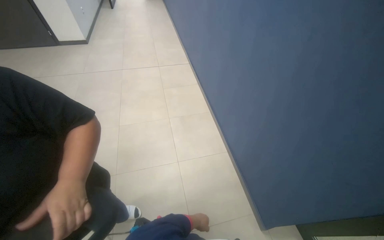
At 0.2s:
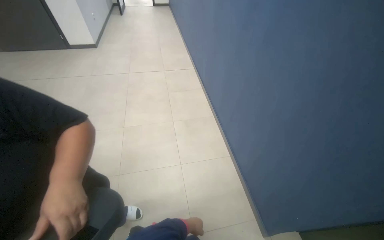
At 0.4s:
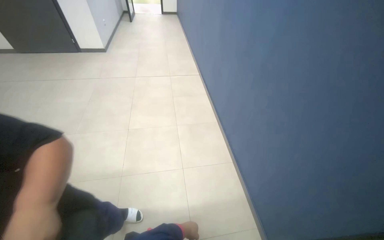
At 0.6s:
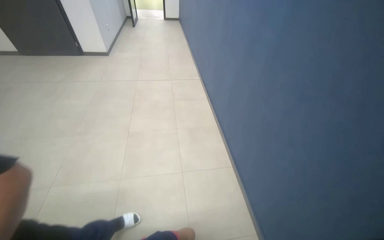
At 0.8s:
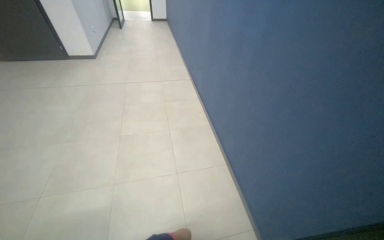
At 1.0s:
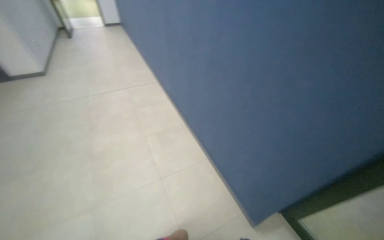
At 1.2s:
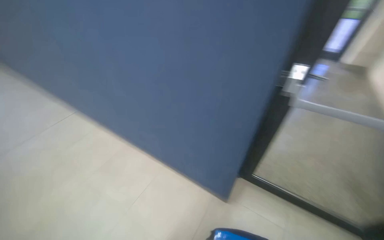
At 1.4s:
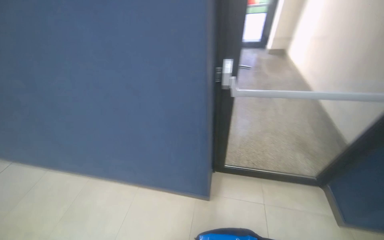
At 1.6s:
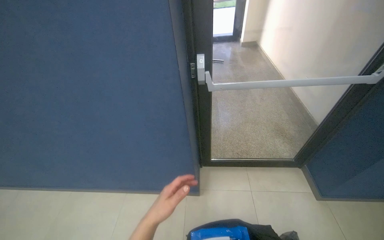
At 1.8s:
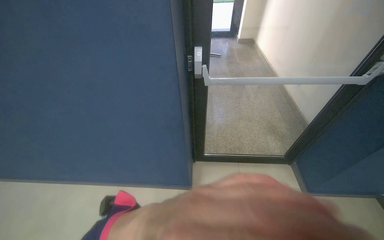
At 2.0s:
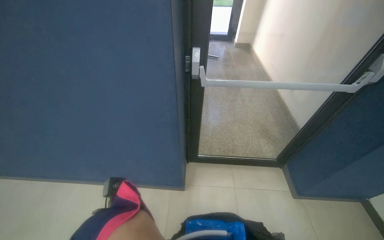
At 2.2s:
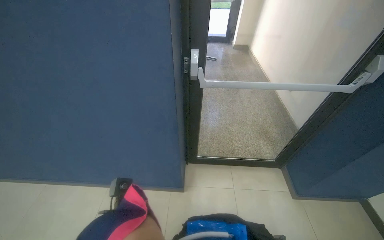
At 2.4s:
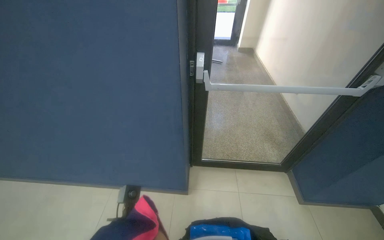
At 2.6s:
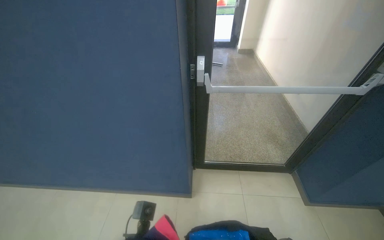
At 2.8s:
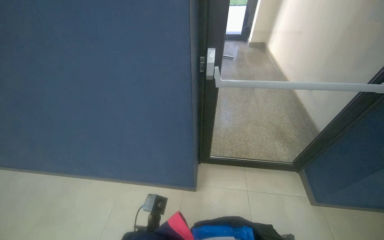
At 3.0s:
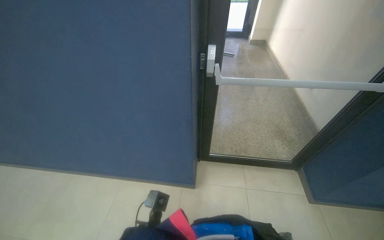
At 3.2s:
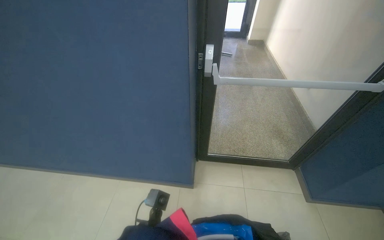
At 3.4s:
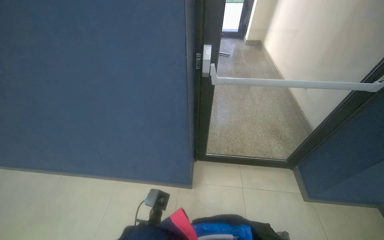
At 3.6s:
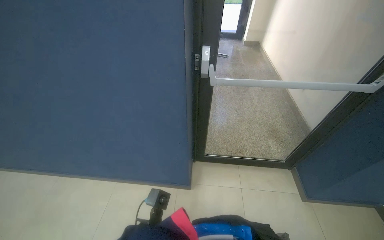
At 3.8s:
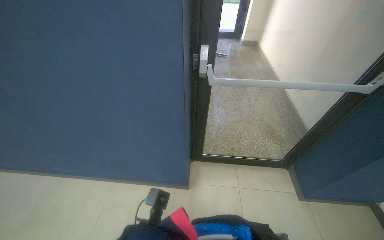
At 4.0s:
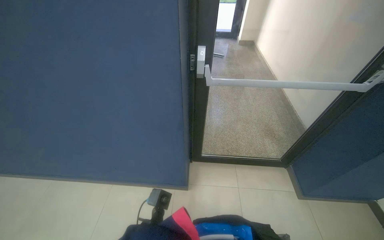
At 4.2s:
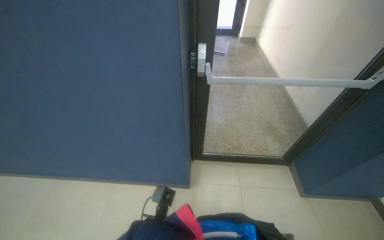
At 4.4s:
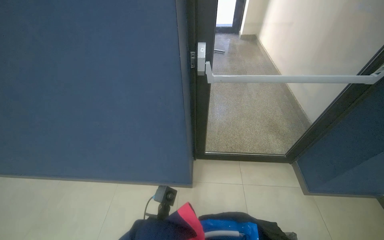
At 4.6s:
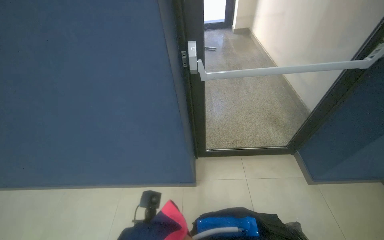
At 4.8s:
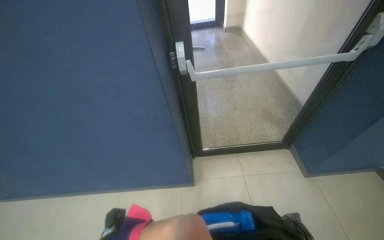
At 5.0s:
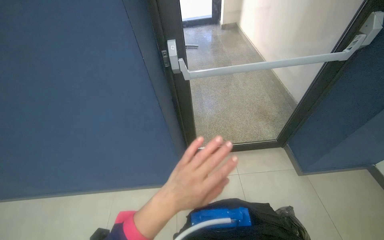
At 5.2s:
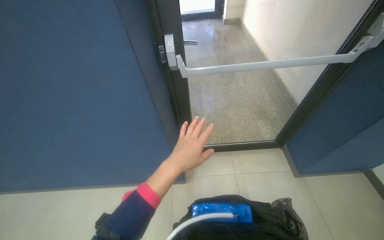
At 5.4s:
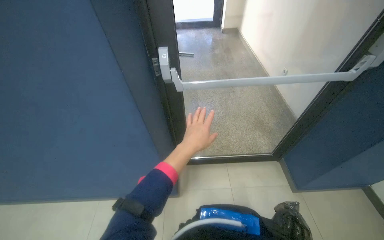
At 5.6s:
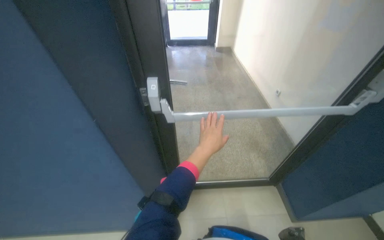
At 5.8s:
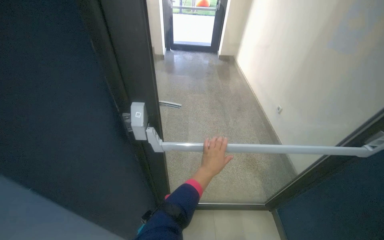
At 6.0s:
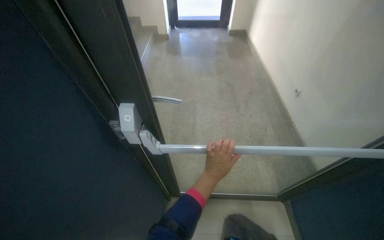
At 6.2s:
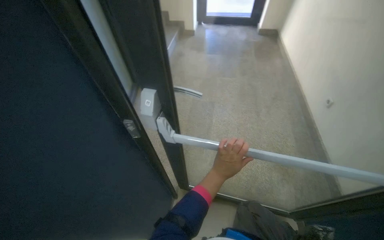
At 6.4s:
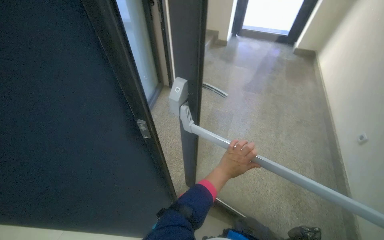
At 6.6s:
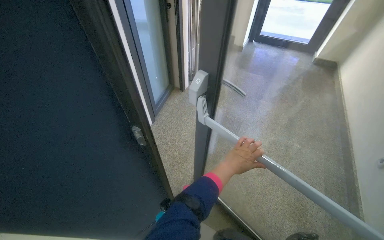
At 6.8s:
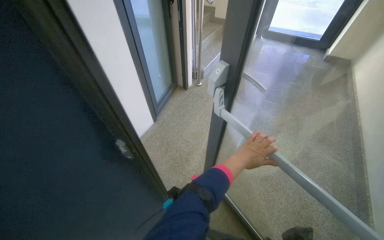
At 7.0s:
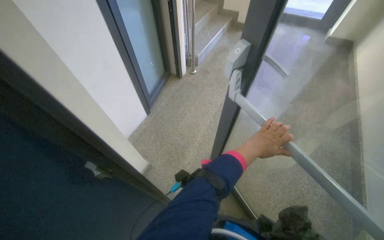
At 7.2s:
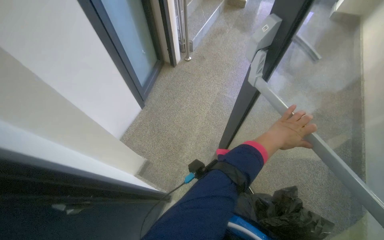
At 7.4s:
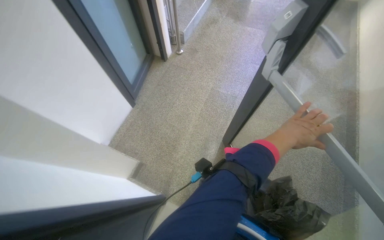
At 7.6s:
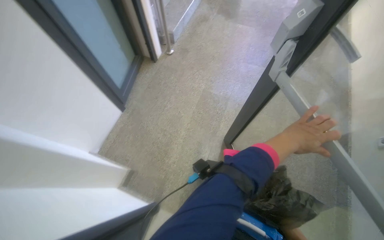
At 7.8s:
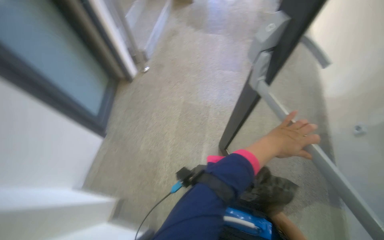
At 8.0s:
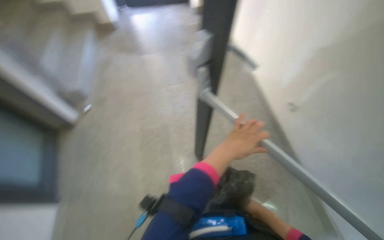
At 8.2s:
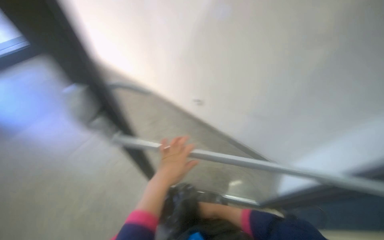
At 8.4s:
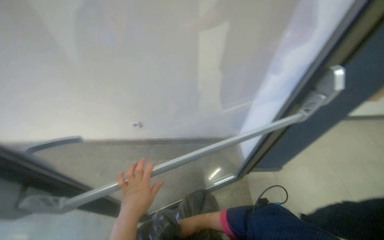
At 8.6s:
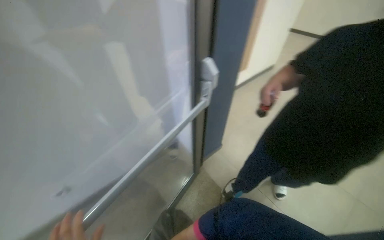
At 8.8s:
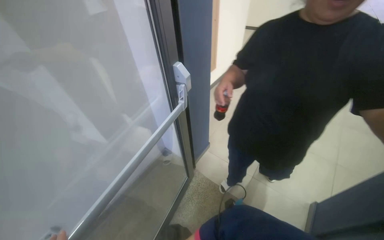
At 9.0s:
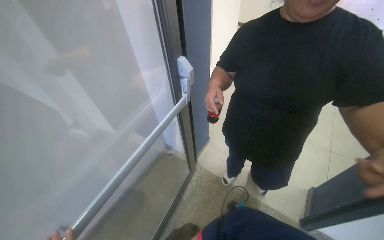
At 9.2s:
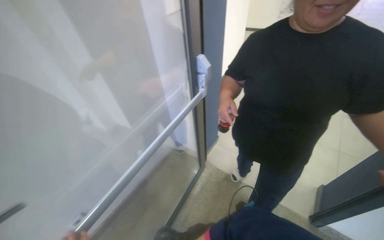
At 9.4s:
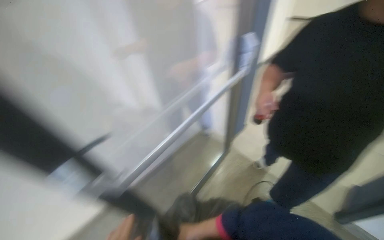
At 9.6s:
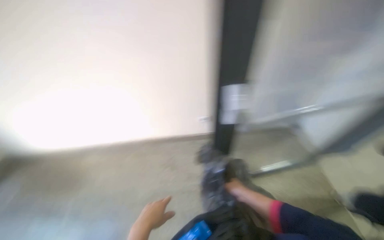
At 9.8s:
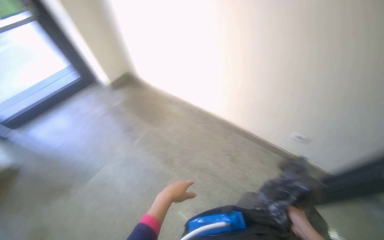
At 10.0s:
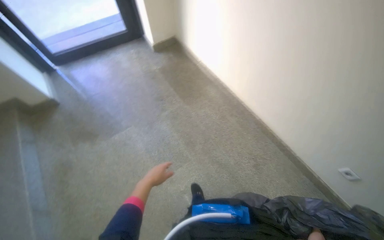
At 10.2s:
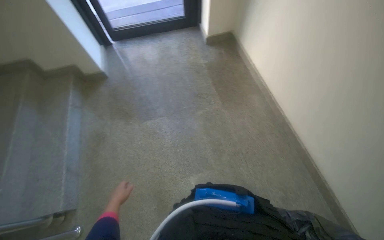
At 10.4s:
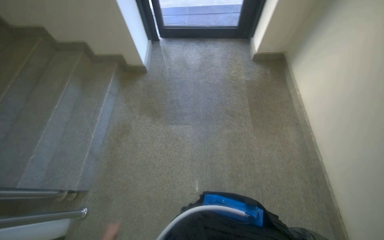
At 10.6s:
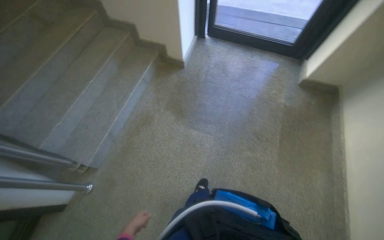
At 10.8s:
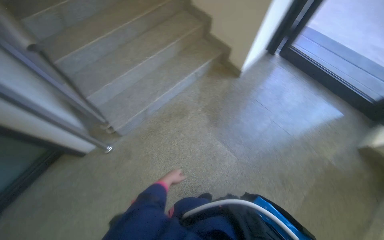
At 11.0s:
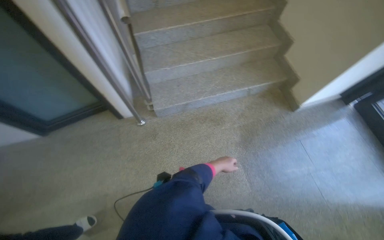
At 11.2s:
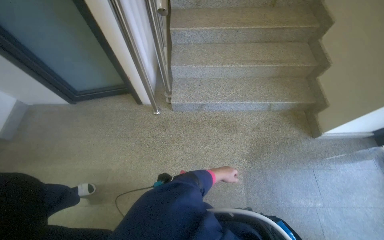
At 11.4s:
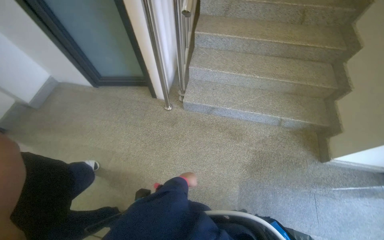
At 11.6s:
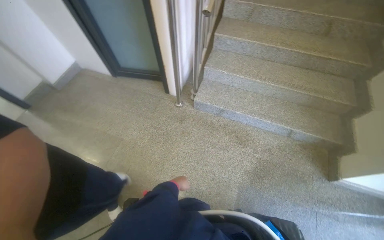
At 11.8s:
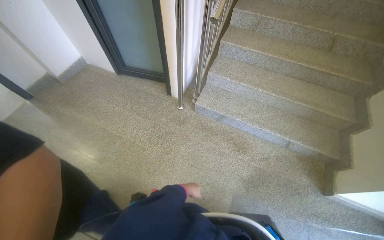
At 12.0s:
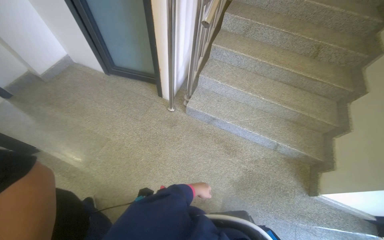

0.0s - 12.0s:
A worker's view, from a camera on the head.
Job: managing trash.
The whole recording: Transporting trash and items. The worker carries a trash bag and other items, moving through the building, opening doors, and descending stairs.
0.0s - 1.6s: The head turns to the right by roughly 65 degrees.
4.4s - 6.0s: The wearer moves about 50 cm.
6.0s - 7.6s: The head turns to the left by some 25 degrees.
7.6s - 9.0s: The head turns to the right by roughly 95 degrees. The camera pitches upward, by approximately 15 degrees.
9.0s - 10.4s: The camera travels approximately 60 cm. The head turns to the left by roughly 75 degrees. The view tips downward by some 20 degrees.
10.4s - 12.0s: The head rotates approximately 110 degrees to the left.

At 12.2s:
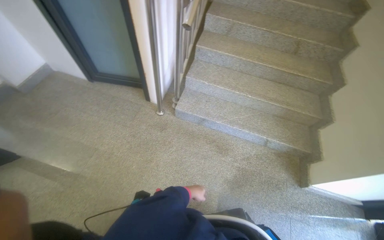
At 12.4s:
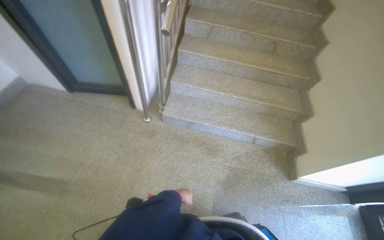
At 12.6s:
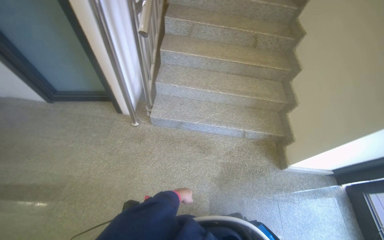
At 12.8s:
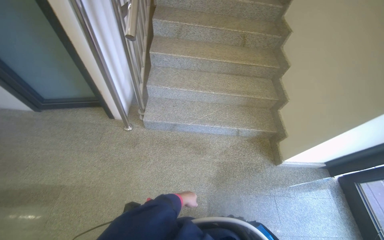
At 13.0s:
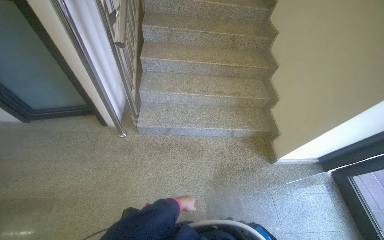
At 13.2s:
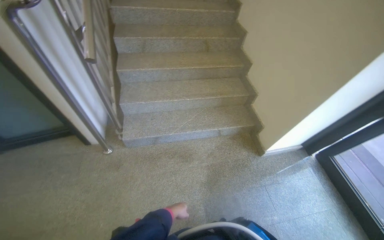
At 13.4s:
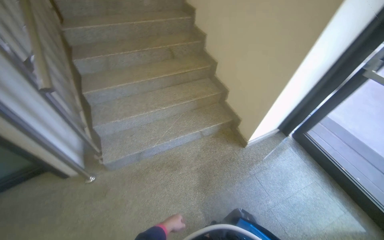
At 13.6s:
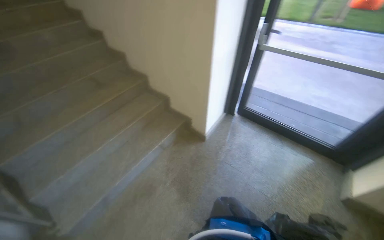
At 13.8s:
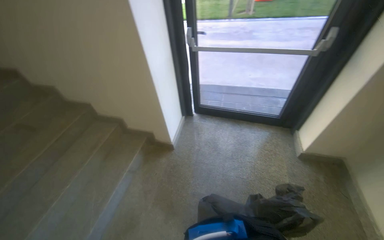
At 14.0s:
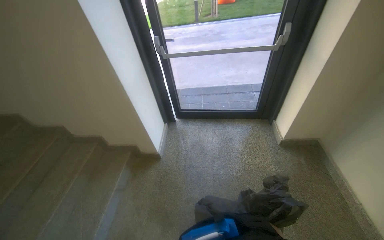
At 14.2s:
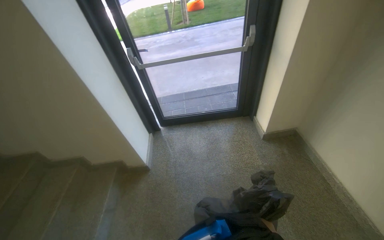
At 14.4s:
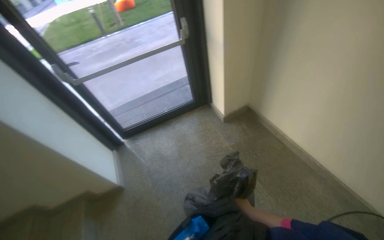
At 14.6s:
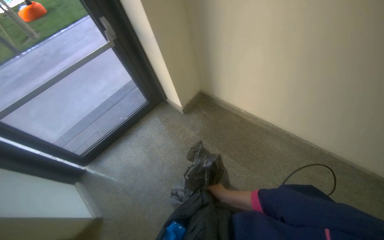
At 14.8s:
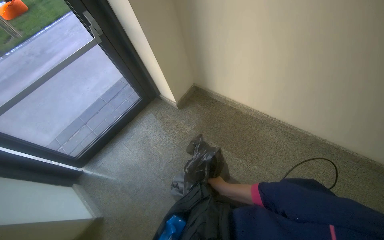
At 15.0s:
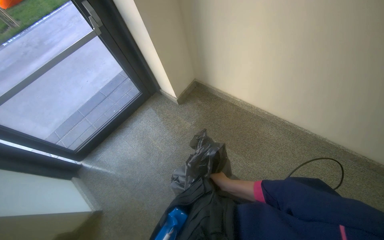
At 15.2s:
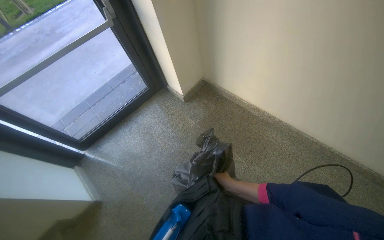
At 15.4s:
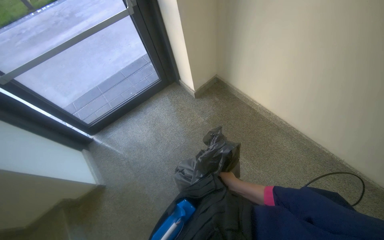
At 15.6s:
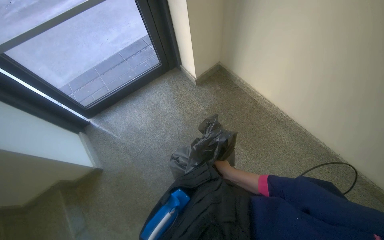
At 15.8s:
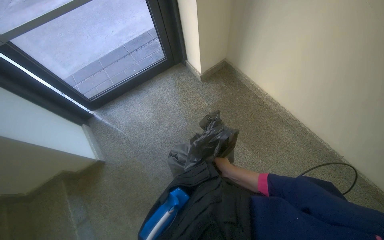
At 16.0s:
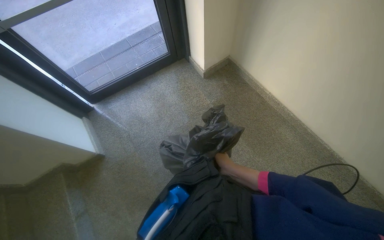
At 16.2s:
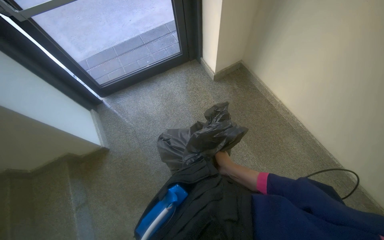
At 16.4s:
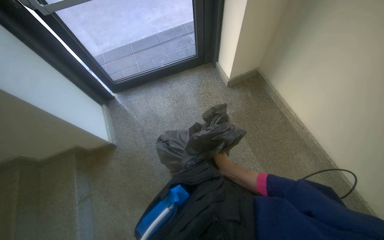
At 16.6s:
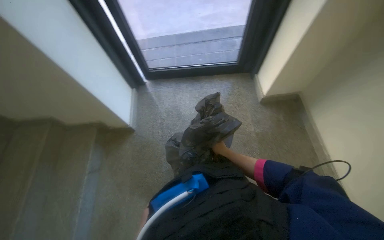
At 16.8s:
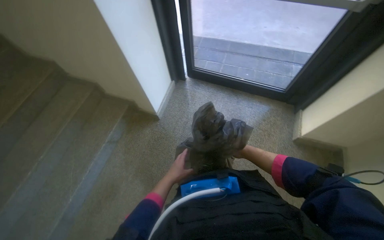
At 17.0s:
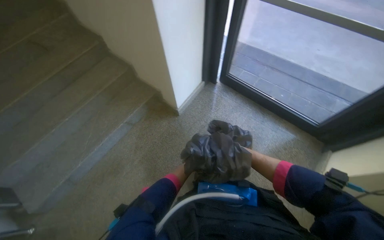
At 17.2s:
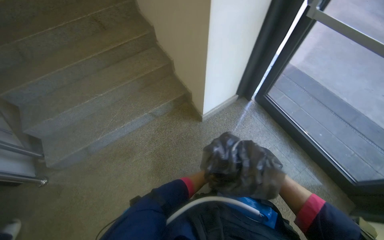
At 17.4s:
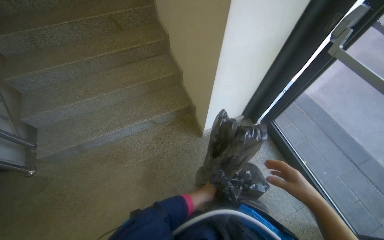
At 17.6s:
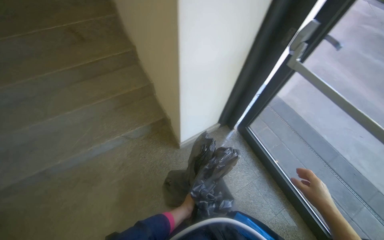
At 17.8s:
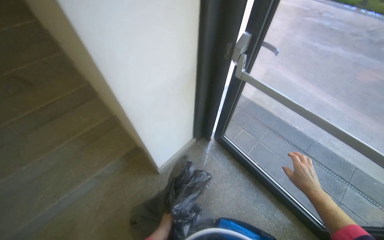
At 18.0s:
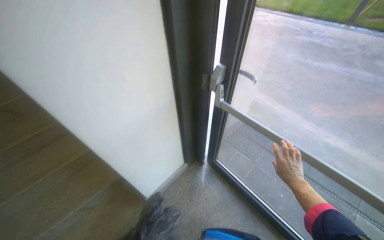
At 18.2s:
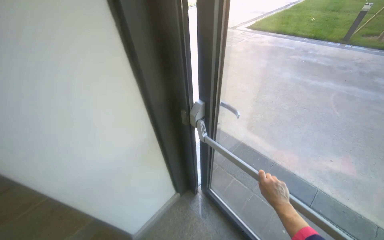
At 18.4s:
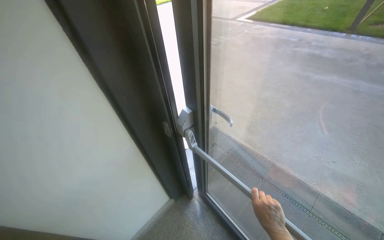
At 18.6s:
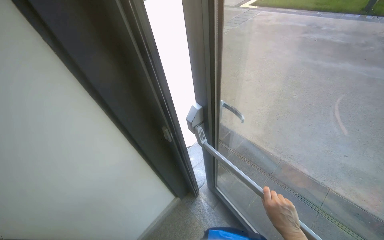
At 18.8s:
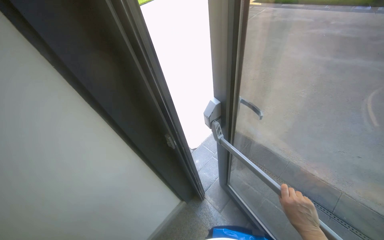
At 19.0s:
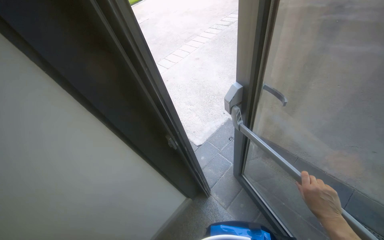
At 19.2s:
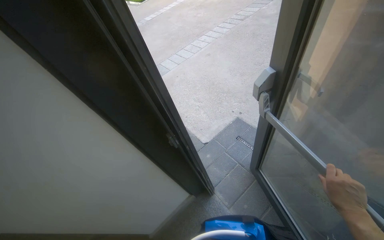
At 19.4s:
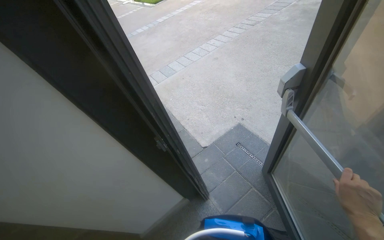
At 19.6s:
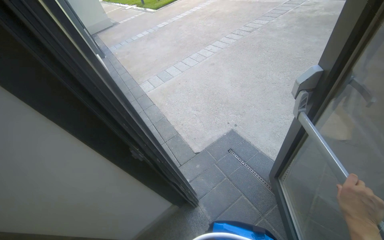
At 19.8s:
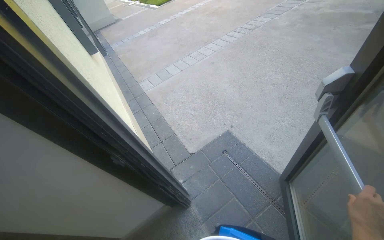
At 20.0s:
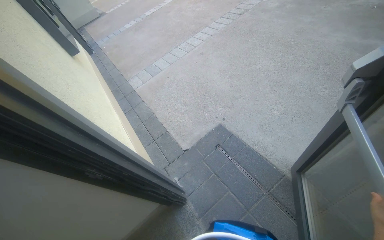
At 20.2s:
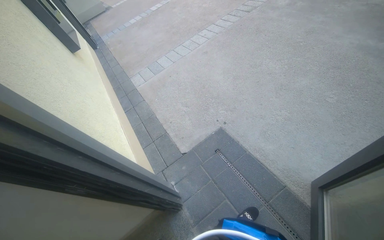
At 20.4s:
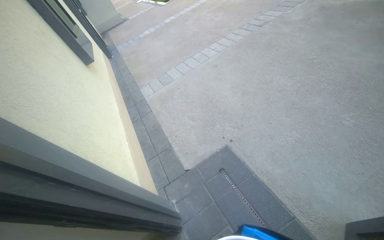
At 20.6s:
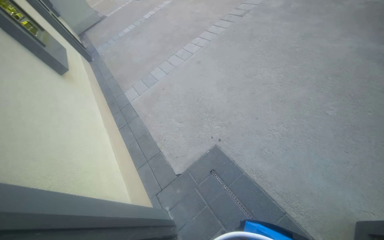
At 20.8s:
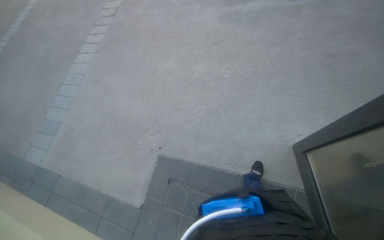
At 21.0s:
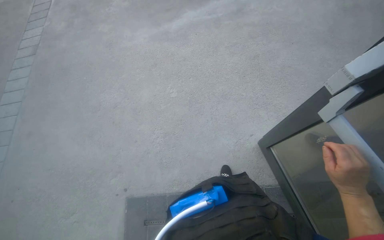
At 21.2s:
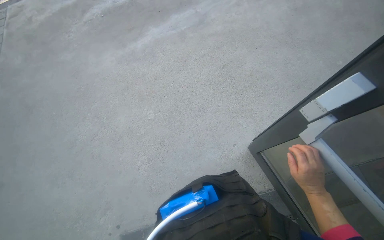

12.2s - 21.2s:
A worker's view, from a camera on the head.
Job: managing trash.
The whole recording: Transporting trash and items. The worker carries a trash bag and other items, moving through the building, opening doors, and descending stairs.
12.2s - 13.8s: The wearer's head swings some 95 degrees to the right.
13.8s - 15.2s: The wearer looks some 60 degrees further to the right.
15.2s - 16.6s: The wearer's head swings some 40 degrees to the left.
16.6s - 18.2s: The head travels about 80 cm. The head rotates approximately 50 degrees to the left. The view tilts some 20 degrees upward.
18.2s - 19.8s: The right hand shifts some 15 cm to the right.
19.8s - 21.2s: The camera travels some 1 m. The wearer's head swings approximately 75 degrees to the right.
